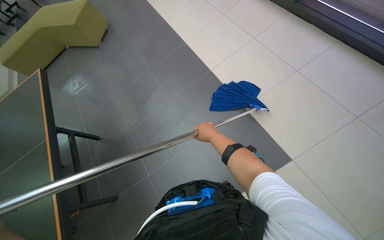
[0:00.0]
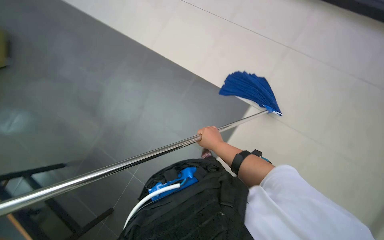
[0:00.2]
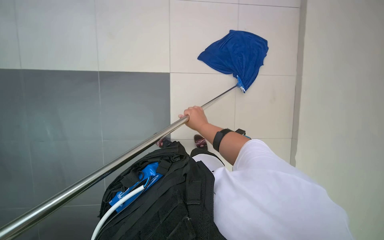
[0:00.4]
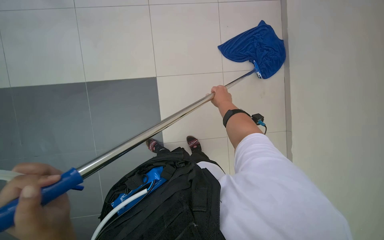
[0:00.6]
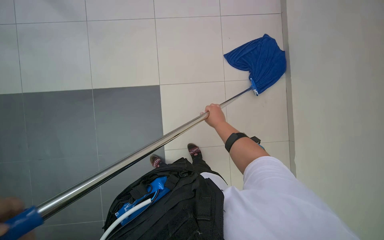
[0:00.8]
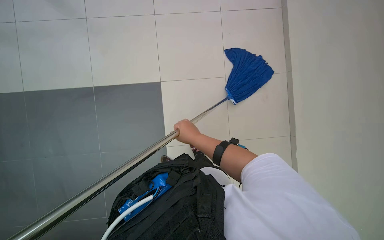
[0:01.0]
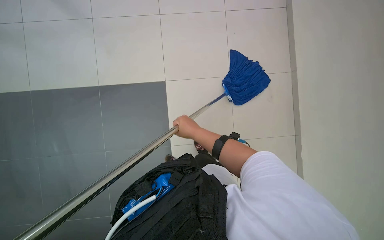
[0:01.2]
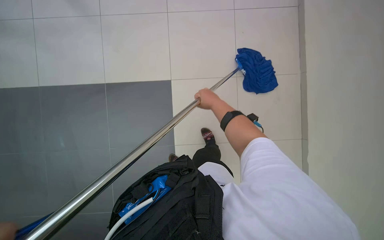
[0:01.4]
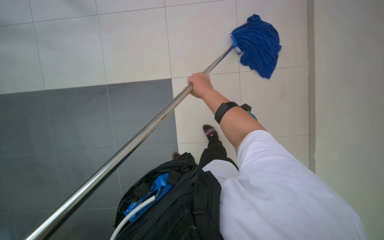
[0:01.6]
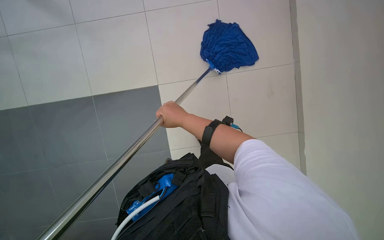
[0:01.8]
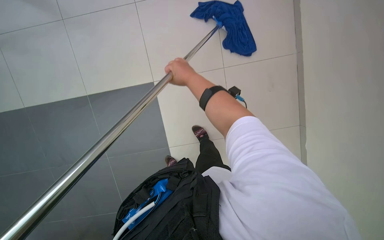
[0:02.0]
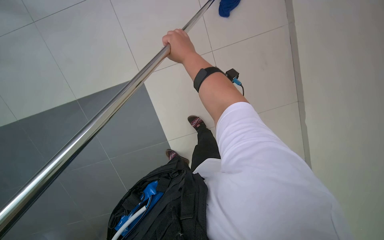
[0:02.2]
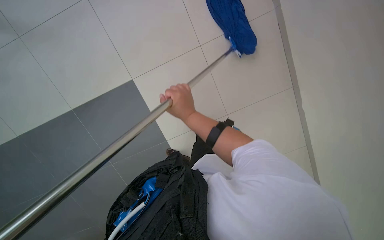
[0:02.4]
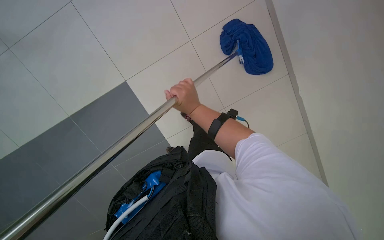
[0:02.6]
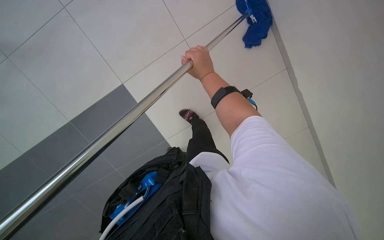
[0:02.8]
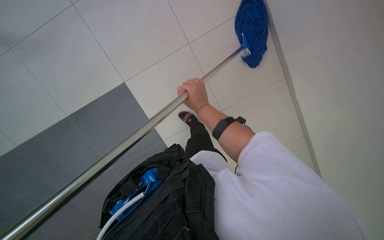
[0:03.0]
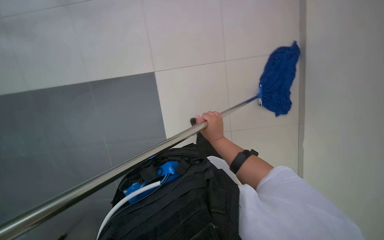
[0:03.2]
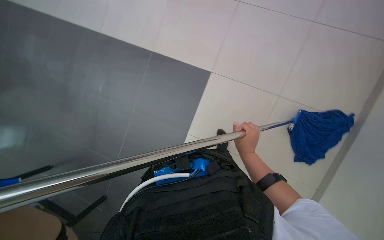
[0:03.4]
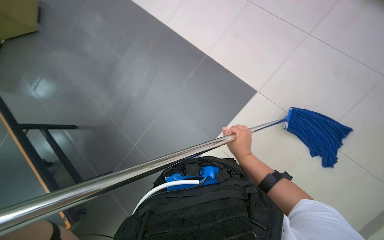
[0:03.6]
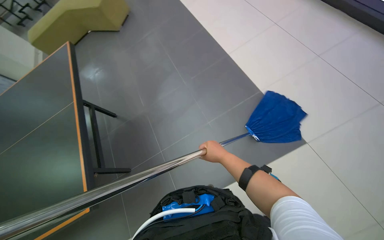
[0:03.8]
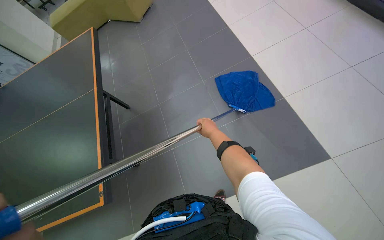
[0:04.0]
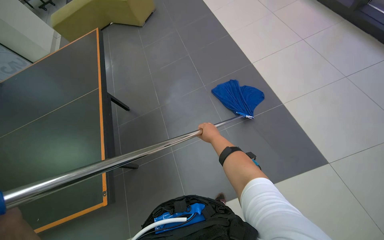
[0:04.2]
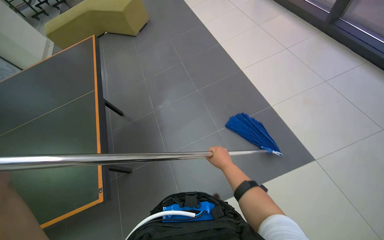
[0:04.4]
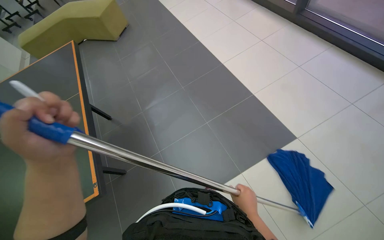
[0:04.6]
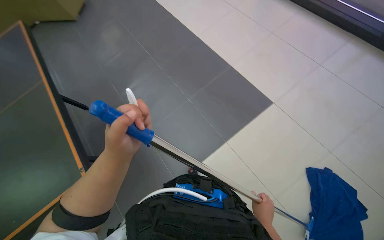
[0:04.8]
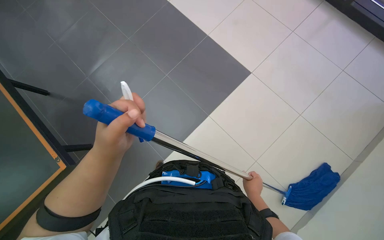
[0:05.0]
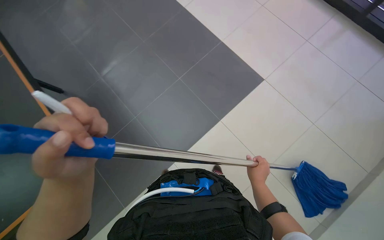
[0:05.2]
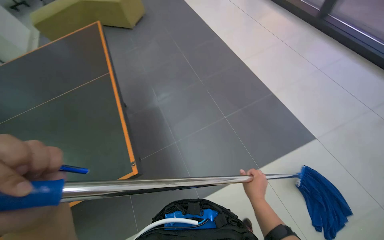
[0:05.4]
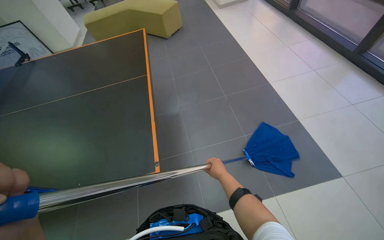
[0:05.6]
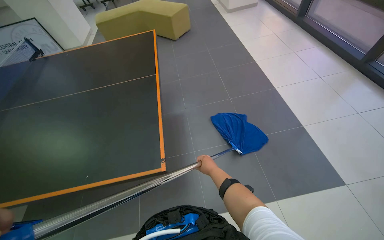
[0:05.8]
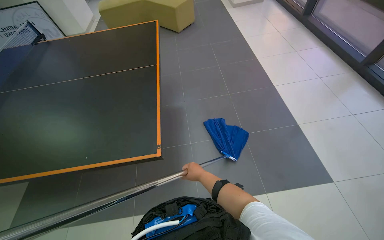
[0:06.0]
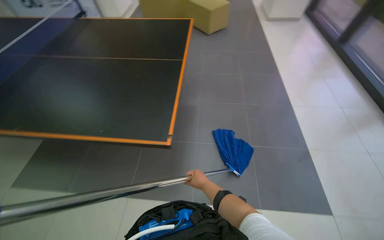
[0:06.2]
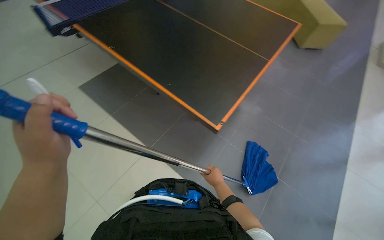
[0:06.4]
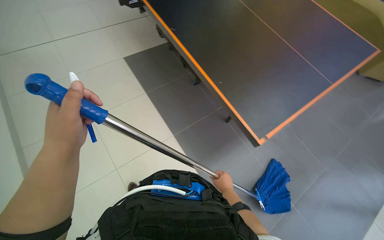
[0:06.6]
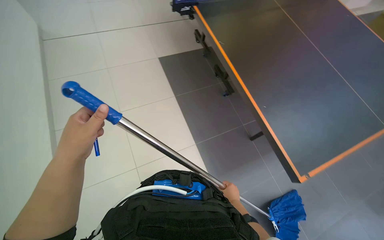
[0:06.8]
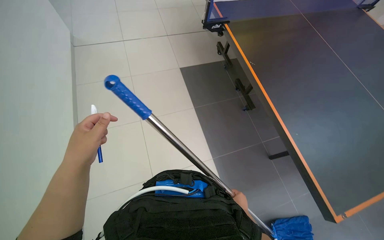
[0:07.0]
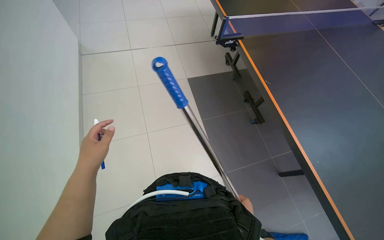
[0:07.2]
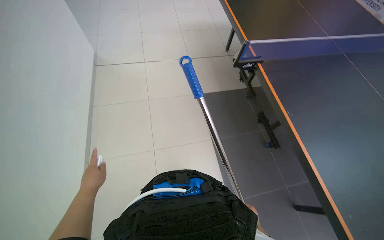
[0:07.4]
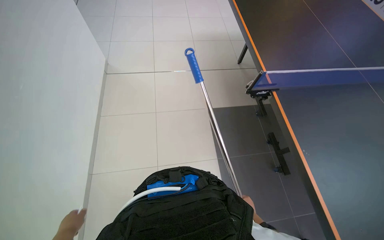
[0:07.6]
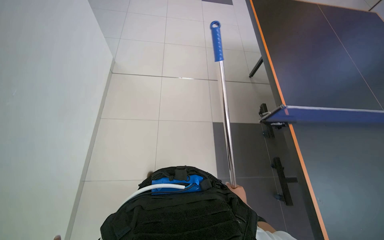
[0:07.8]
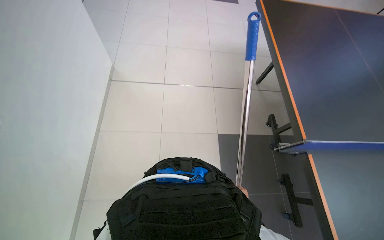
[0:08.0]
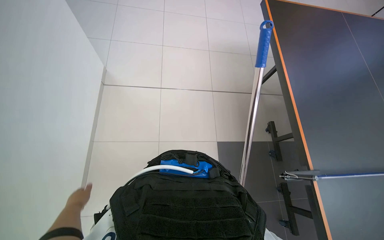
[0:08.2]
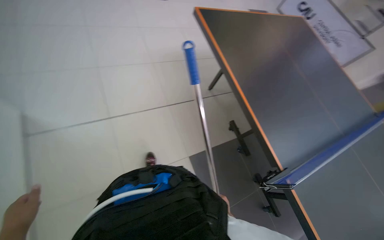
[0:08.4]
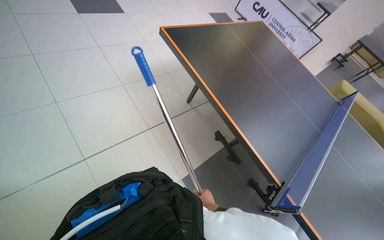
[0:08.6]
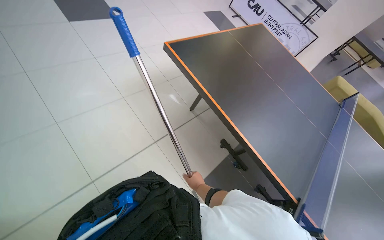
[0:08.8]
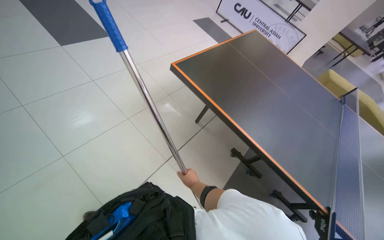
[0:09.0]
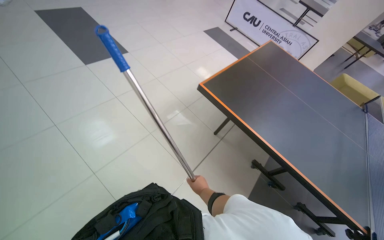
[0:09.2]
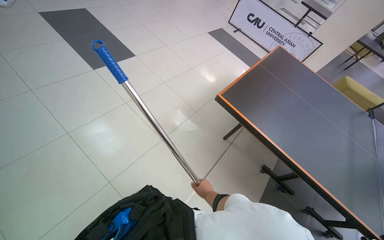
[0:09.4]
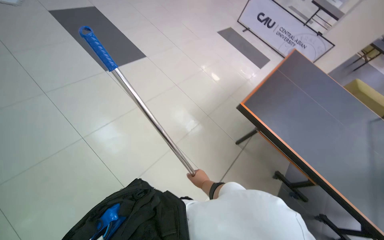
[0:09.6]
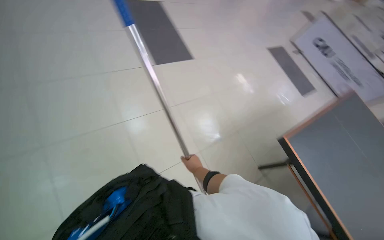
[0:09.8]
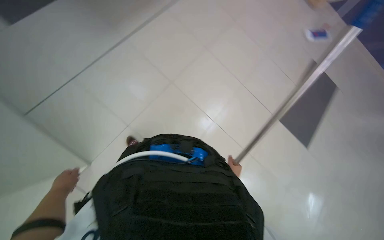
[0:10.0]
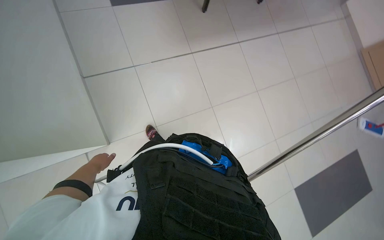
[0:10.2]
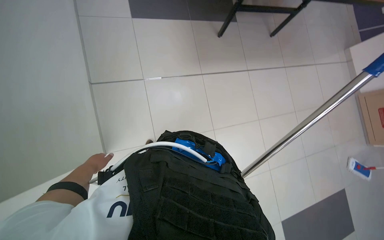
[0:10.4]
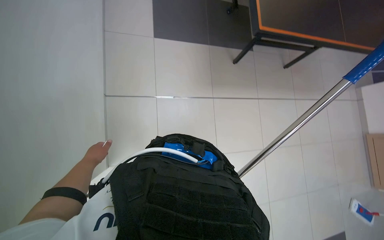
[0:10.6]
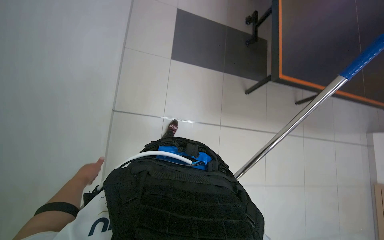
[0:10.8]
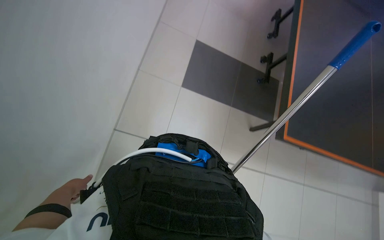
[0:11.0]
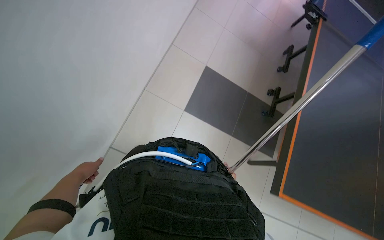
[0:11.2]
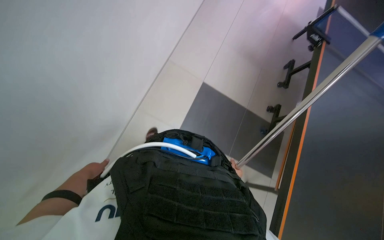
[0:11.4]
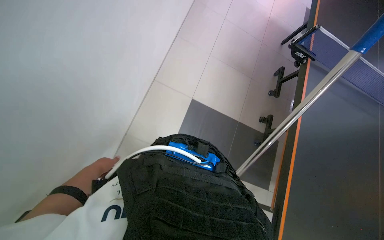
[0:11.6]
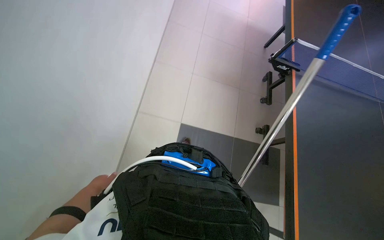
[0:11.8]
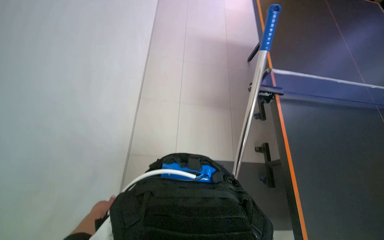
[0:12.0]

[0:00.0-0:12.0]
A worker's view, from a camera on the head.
Job: mopping floor.
The whole recording: Mopping floor with flat mop. The worker mops the floor with a flat mop, periodically rinsing and wringing it in the cleaning cart.
0:00.0 to 0:01.6: The right hand swings up and down the picture, about 15 cm each way, with 2 reversals.
0:01.6 to 0:03.0: The right hand goes up and down the picture, some 15 cm each way, reversing 4 times.
0:03.0 to 0:04.4: The wearer looks approximately 40 degrees further to the left. The camera pitches upward, by approximately 25 degrees.
0:06.0 to 0:07.6: The wearer's head swings roughly 60 degrees to the left.
0:09.0 to 0:10.4: The camera is carried approximately 60 cm. The wearer looks some 45 degrees further to the left.

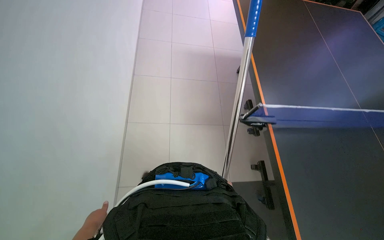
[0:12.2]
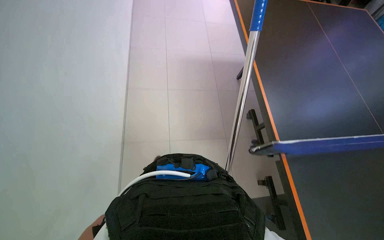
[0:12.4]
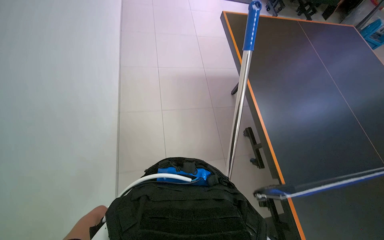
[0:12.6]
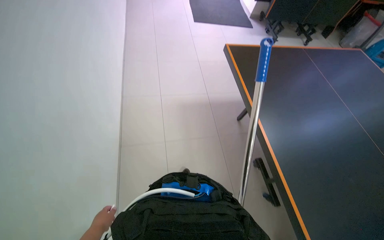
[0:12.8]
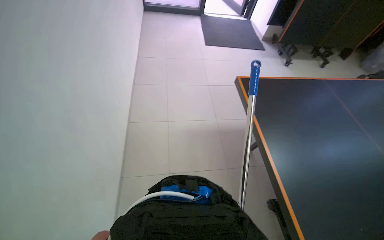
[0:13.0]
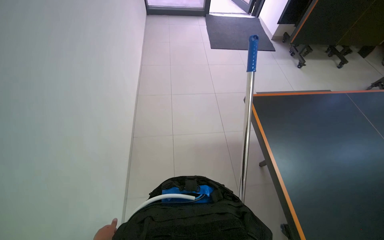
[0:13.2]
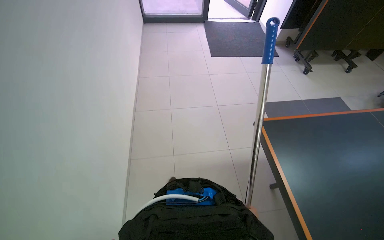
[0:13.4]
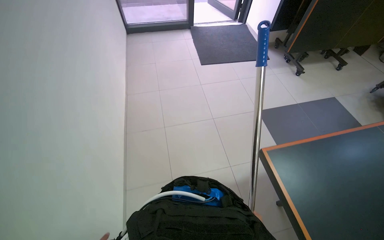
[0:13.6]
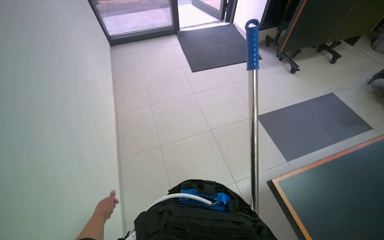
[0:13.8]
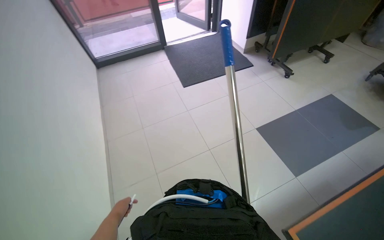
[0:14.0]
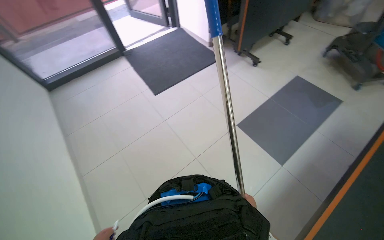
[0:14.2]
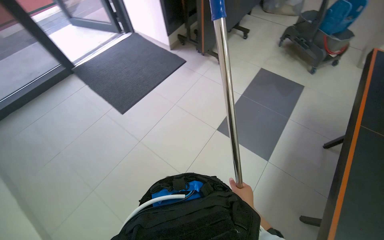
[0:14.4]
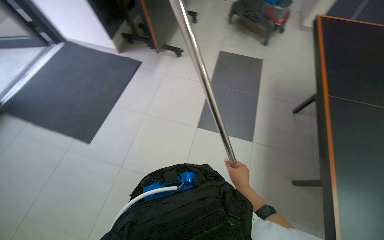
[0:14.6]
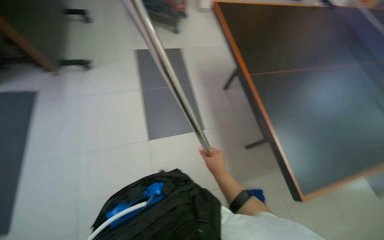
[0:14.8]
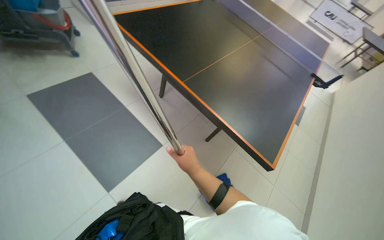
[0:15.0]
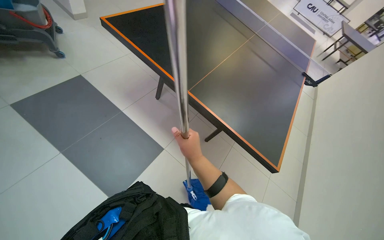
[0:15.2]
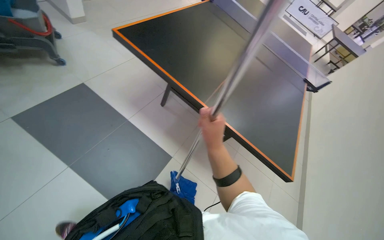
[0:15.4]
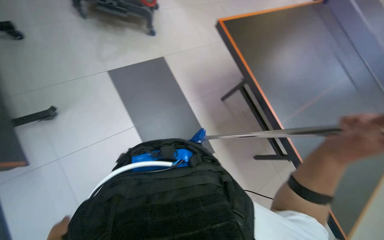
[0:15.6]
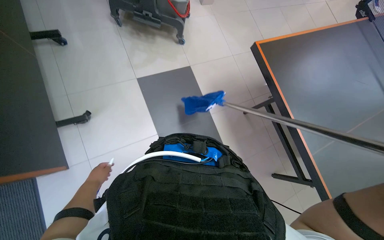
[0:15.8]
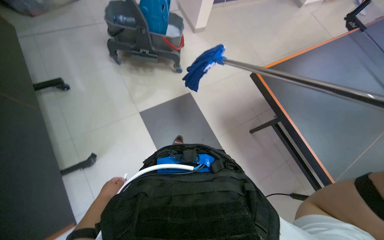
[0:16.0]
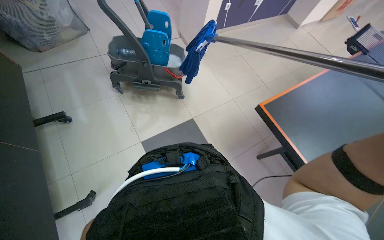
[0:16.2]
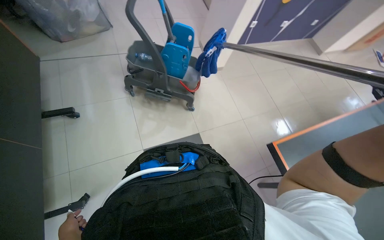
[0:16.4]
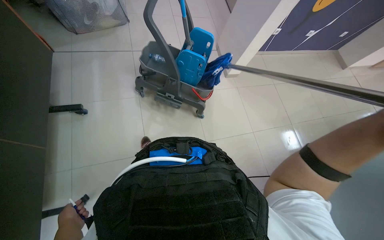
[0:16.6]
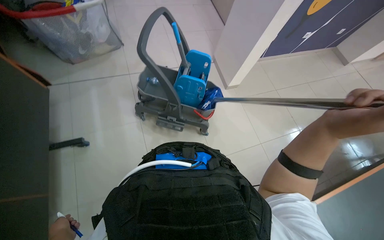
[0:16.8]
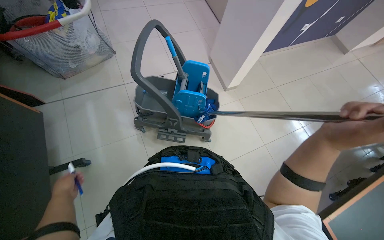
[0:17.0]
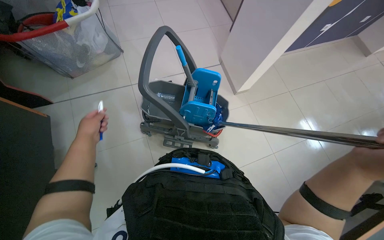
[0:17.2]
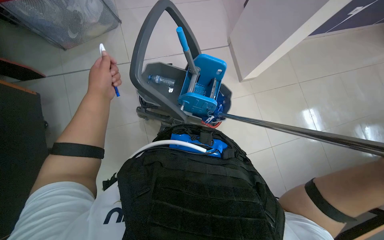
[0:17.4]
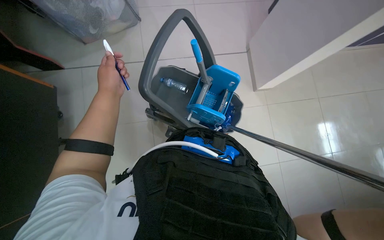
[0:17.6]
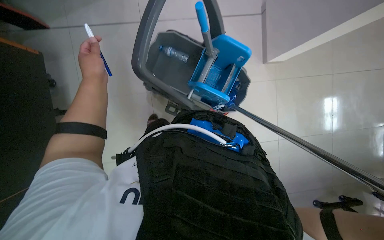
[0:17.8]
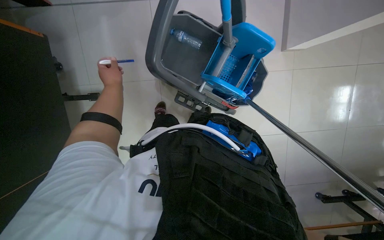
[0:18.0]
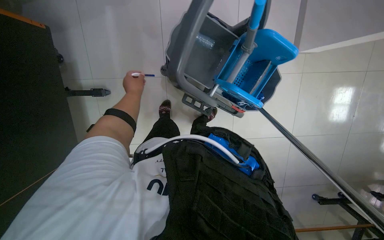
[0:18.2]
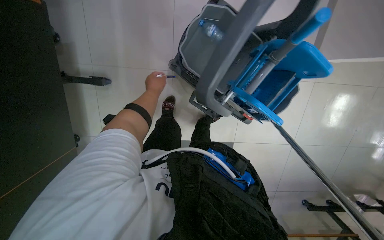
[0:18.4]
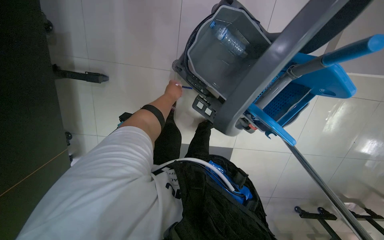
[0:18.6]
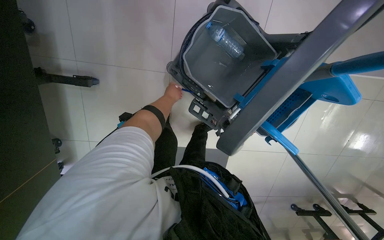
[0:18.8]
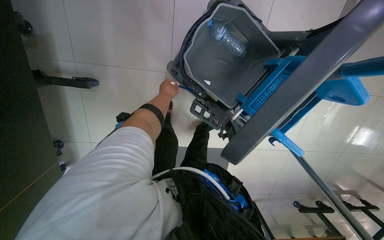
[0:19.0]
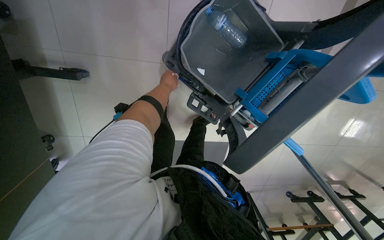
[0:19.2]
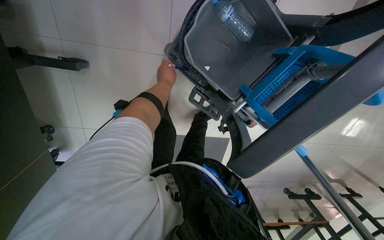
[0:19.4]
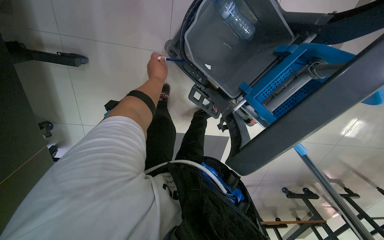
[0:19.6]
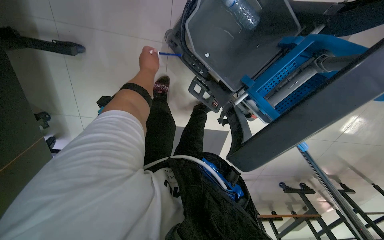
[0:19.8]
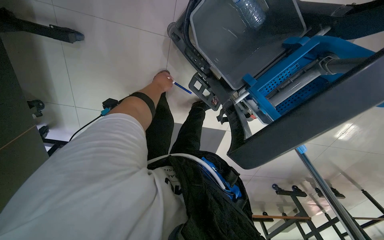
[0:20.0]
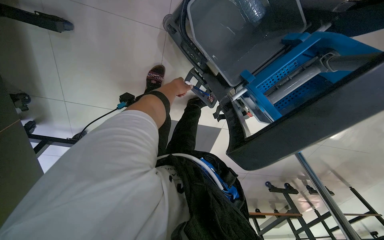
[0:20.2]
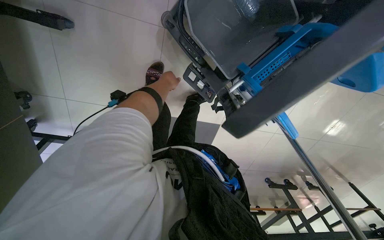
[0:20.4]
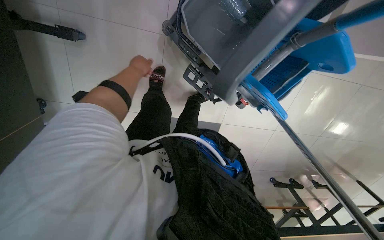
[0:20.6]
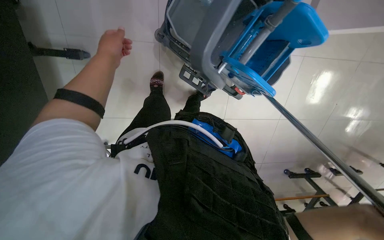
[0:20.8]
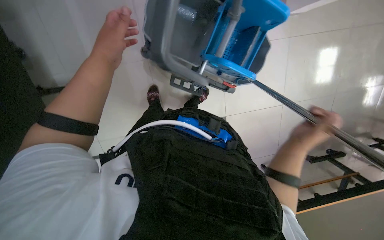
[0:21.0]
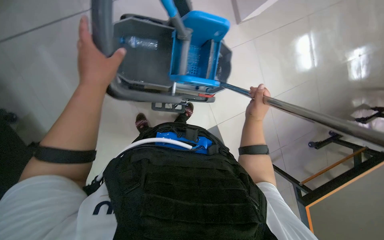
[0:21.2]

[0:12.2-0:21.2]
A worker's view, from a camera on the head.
Job: mopping floor.
The whole recording: Mopping floor with flat mop. The worker mops the floor with a flat mop, periodically rinsing and wringing it in the cleaning cart.
0:13.8 to 0:15.2: The head travels approximately 1 m. The wearer looks roughly 125 degrees further to the right.
0:15.2 to 0:16.6: The camera travels approximately 90 cm. The wearer's head swings some 25 degrees to the left.
0:16.6 to 0:18.2: The camera is carried about 80 cm. The view tilts approximately 35 degrees downward.
0:18.2 to 0:19.8: The view tilts some 20 degrees downward. The left hand travels up the picture by roughly 15 cm.
0:19.8 to 0:21.2: The camera pitches upward, by roughly 15 degrees. Everything in view rotates roughly 35 degrees counterclockwise.
